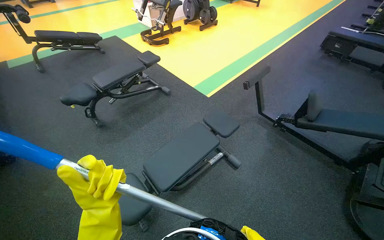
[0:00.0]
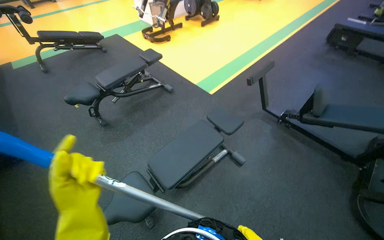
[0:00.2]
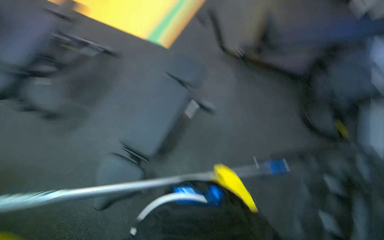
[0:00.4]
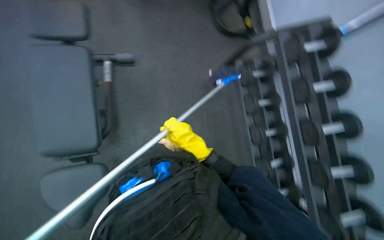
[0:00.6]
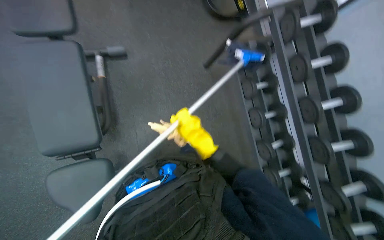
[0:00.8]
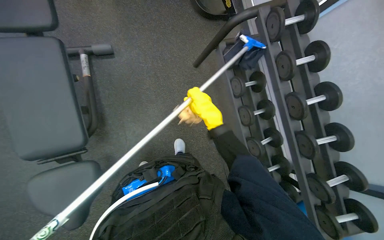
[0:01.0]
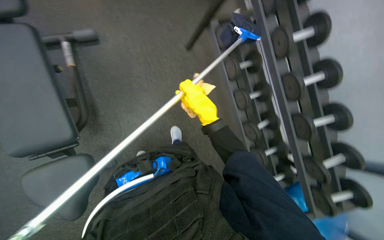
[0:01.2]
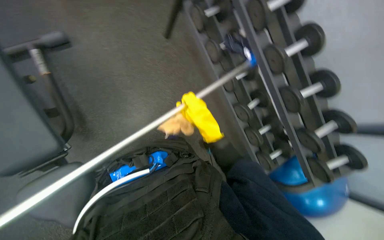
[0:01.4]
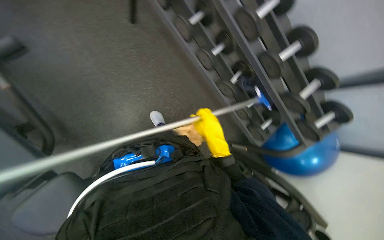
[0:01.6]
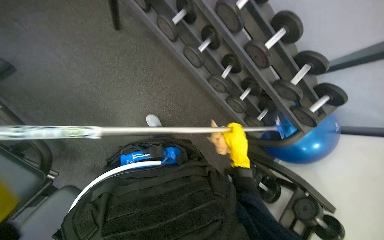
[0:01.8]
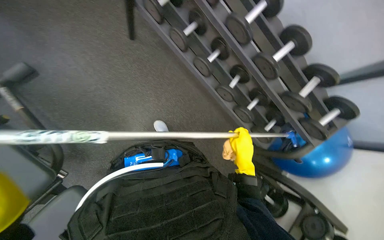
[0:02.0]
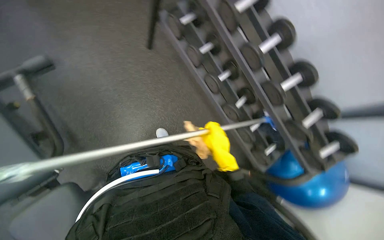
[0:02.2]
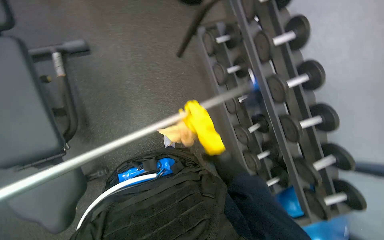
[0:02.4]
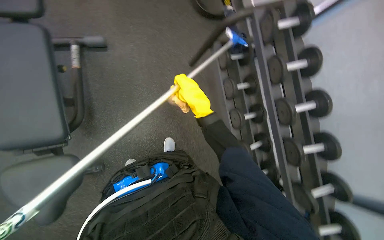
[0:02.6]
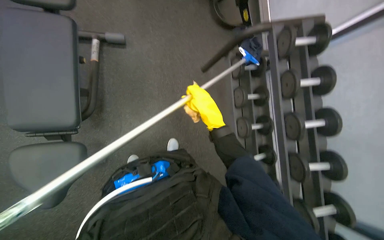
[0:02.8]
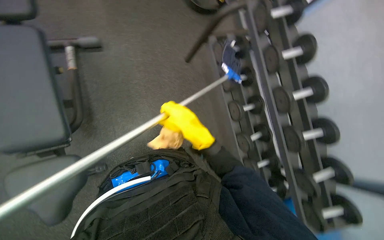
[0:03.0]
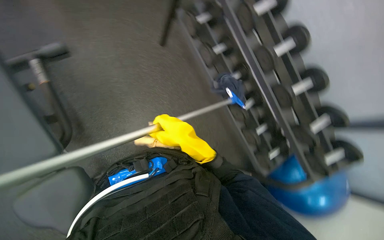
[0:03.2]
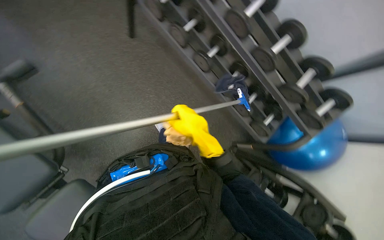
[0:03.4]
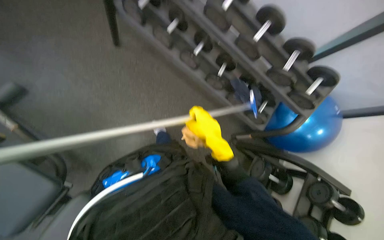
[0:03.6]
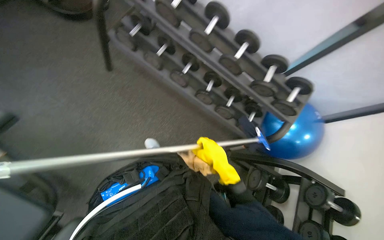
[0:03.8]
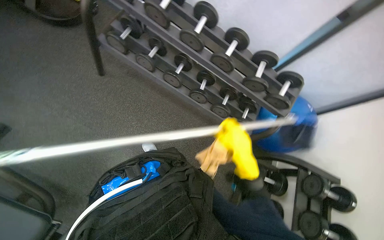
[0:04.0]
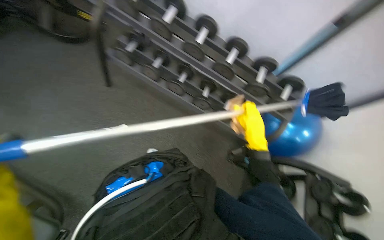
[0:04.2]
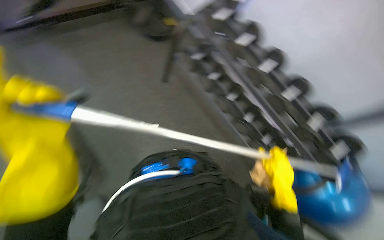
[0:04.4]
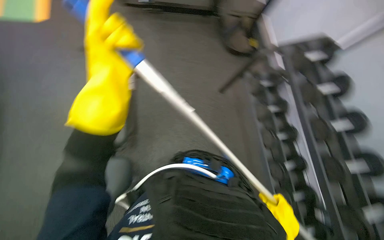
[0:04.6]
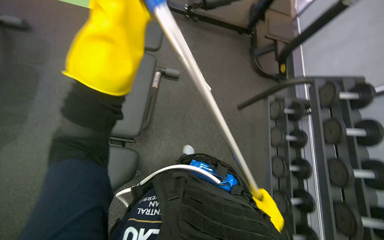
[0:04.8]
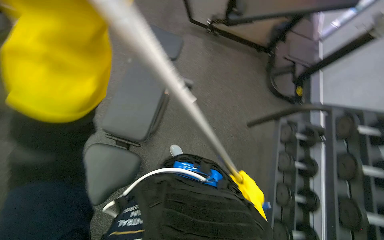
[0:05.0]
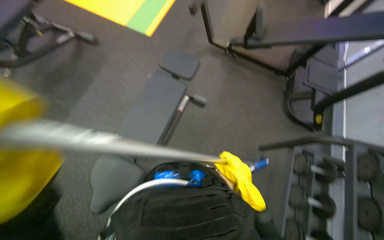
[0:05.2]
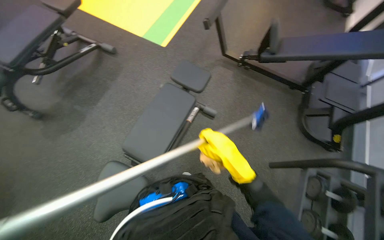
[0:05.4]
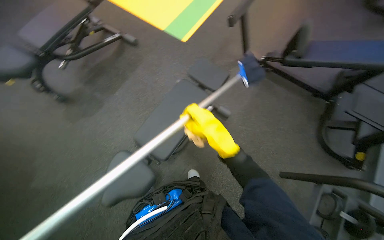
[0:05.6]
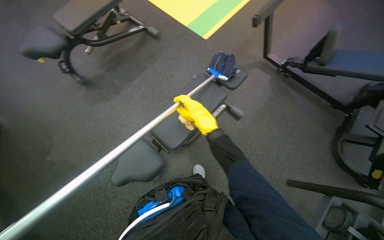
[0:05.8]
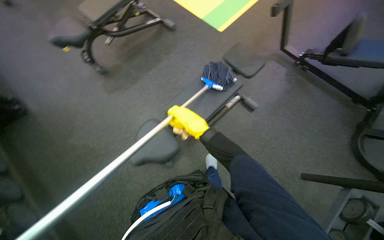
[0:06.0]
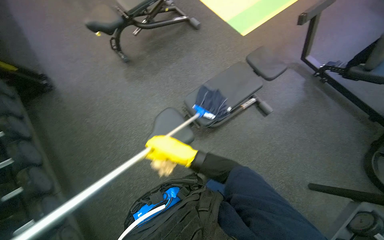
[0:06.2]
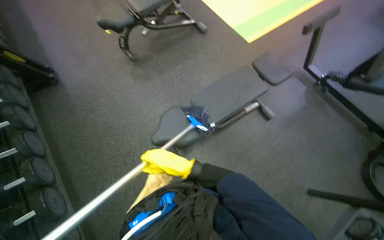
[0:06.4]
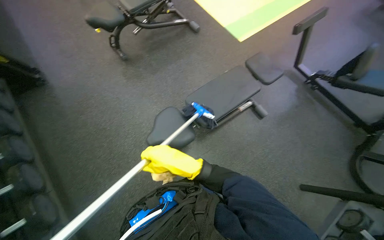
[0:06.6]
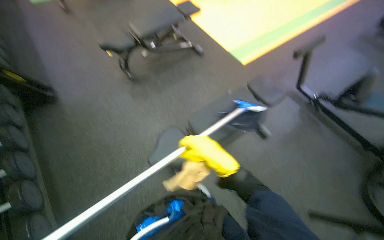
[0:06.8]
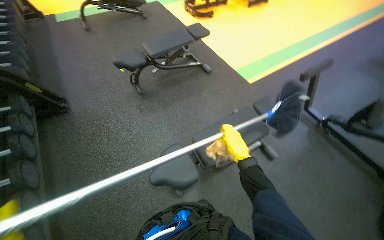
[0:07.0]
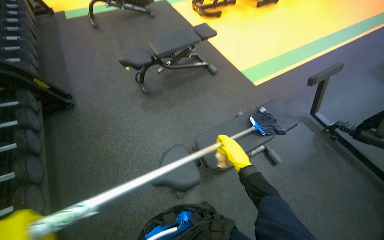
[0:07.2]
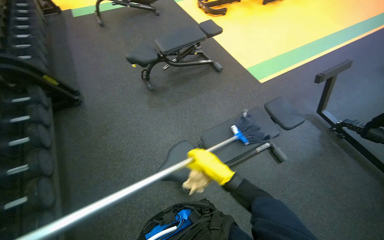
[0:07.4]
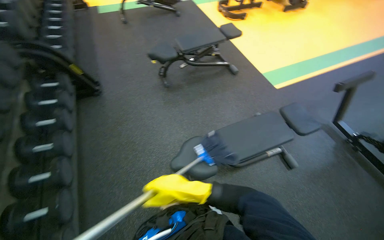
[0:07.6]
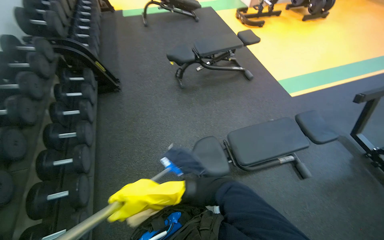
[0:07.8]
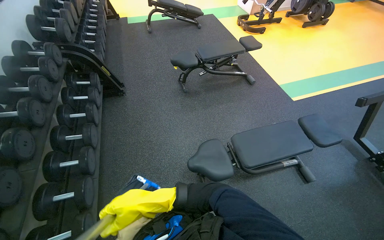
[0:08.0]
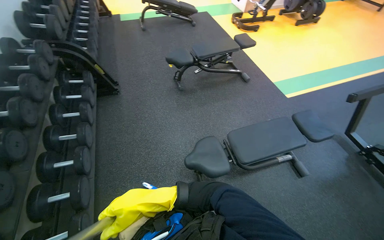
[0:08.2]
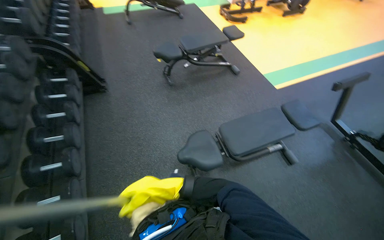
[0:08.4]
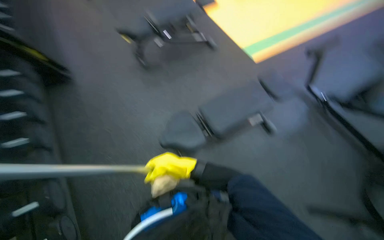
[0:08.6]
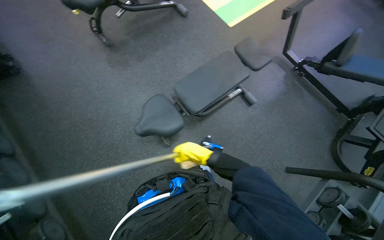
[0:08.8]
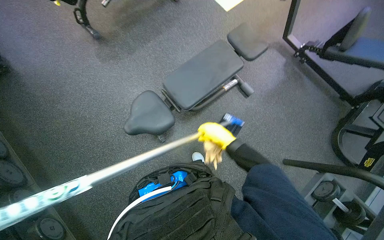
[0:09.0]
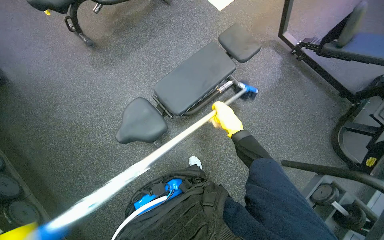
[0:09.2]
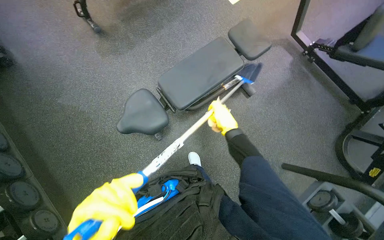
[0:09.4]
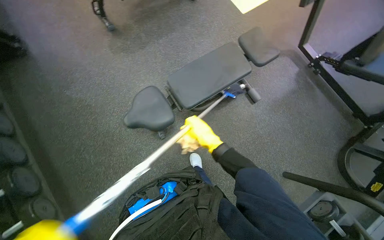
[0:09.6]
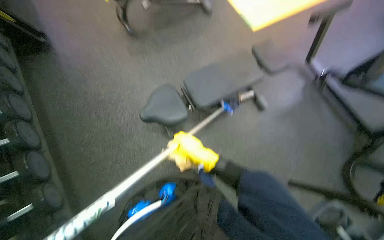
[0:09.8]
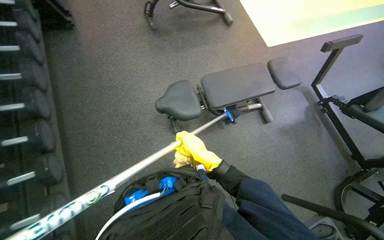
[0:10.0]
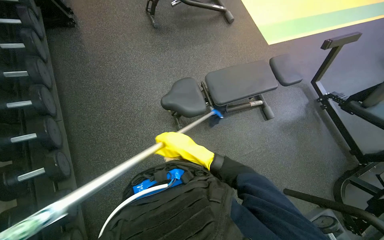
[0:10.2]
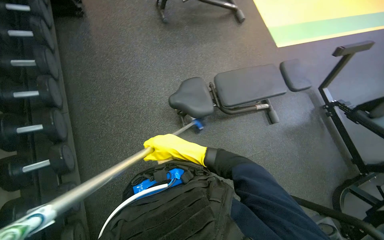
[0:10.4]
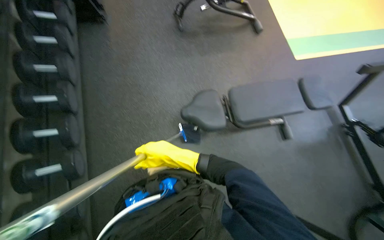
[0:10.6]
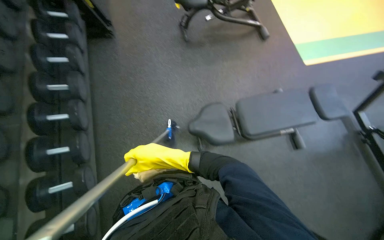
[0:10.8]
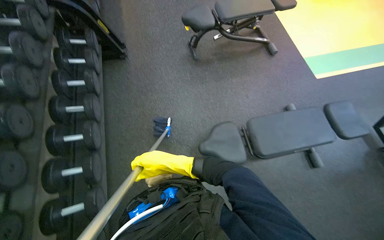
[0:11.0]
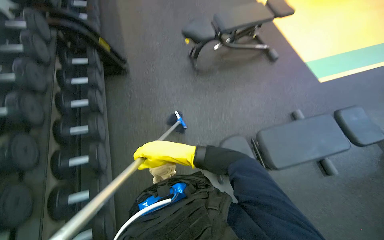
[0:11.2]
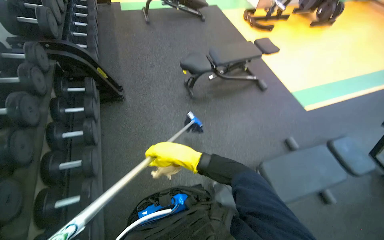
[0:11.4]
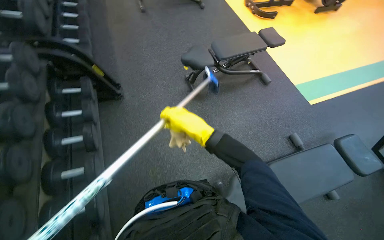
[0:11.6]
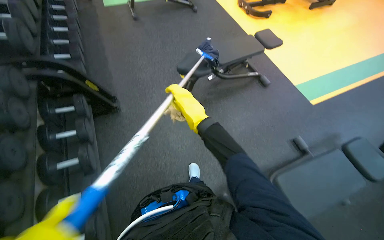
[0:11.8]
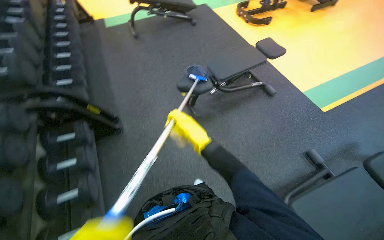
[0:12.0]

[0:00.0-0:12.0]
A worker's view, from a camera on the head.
Job: wiping surfaces.
The whole recording: Cleaning gym equipment with tool. The worker cleans the dumbbell rack and a gym bench using a long-handled cleaning tool.
0.0 to 1.6 s: The wearer looks roughly 85 degrees further to the right. The camera pitches downward, by about 60 degrees.
1.6 to 3.0 s: The wearer looks approximately 15 degrees further upward. The right hand is displaced to the left and nearer to the camera by approximately 20 cm.
3.0 to 4.4 s: The scene turns approximately 30 degrees counterclockwise in the picture.
4.4 to 6.0 s: The wearer looks about 85 degrees further to the left. The wearer looks roughly 15 degrees further upward.
6.0 to 7.6 s: The view tips upward by about 15 degrees. The right hand swings left and right, roughly 25 cm each way, with 2 reversals.
7.6 to 9.0 s: The head rotates about 20 degrees to the right. The view tilts approximately 20 degrees downward.
9.0 to 10.4 s: The right hand is displaced to the left by approximately 35 cm.
10.4 to 12.0 s: The camera travels some 60 cm. The view tips upward by some 20 degrees.

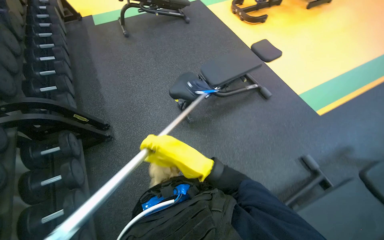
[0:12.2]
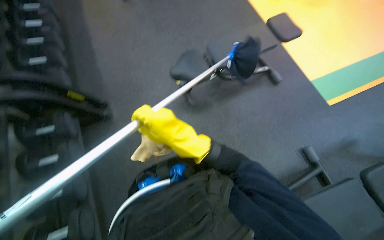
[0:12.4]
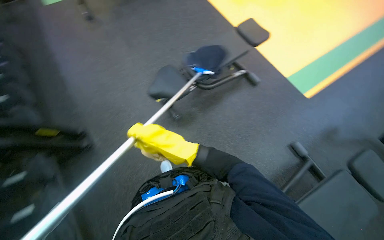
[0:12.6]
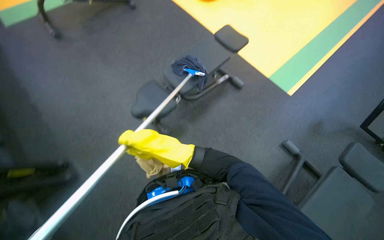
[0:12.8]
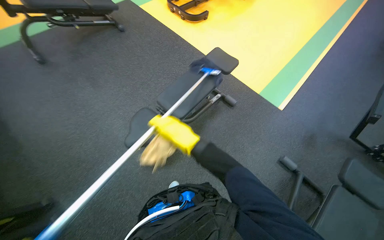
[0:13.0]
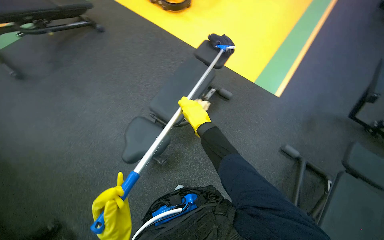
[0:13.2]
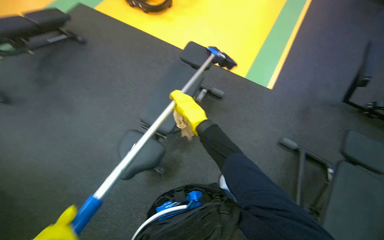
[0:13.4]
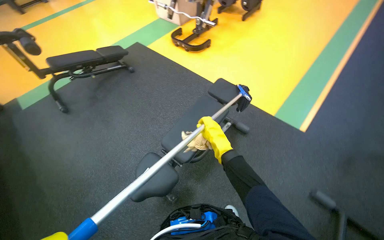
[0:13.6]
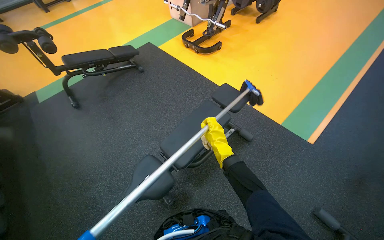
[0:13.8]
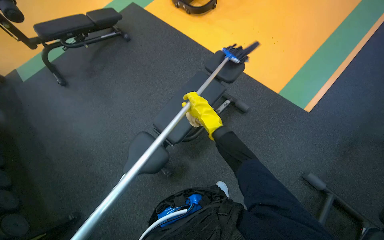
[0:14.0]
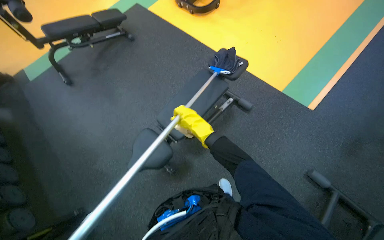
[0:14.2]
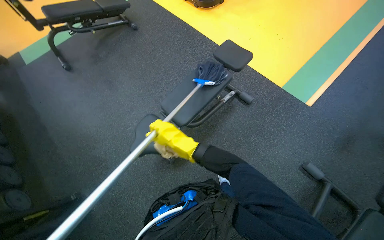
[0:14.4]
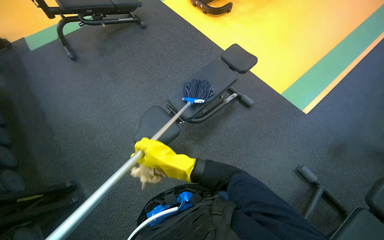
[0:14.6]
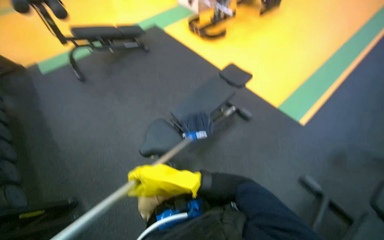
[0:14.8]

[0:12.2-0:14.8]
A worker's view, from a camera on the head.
Job: wiping surfaces.
The whole recording: Cleaning gym equipment with tool. The worker cleans the dumbbell rack and a gym bench using a long-handled cleaning tool.
12.2 to 13.4 s: The head turns to the right by roughly 30 degrees. The right hand goes roughly 50 cm up the picture and farther from the camera.
13.4 to 14.8 s: The right hand shifts about 35 cm down the picture and to the left.

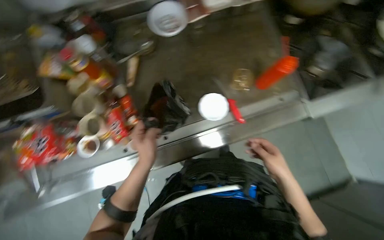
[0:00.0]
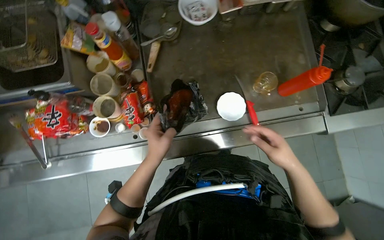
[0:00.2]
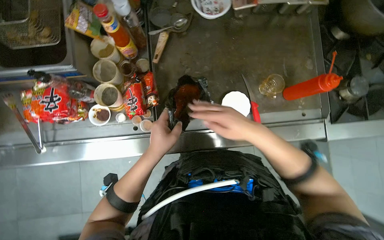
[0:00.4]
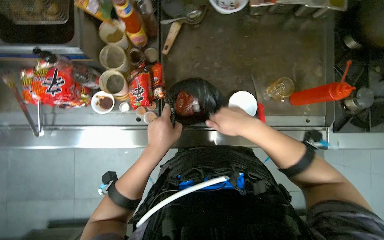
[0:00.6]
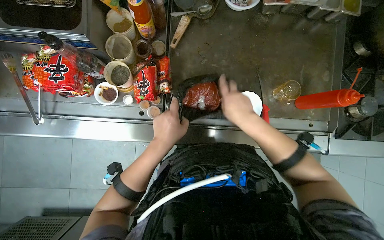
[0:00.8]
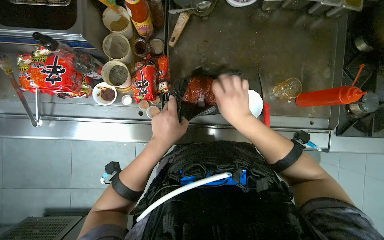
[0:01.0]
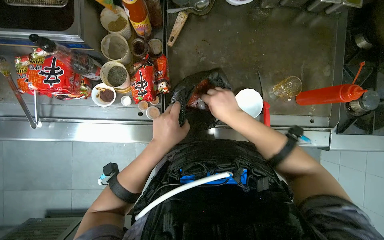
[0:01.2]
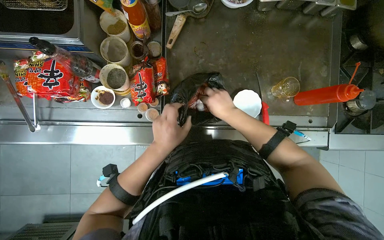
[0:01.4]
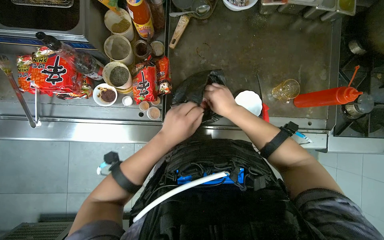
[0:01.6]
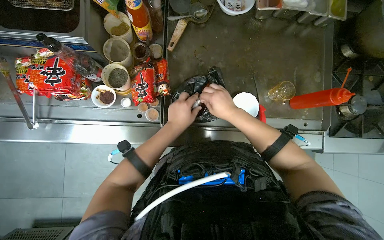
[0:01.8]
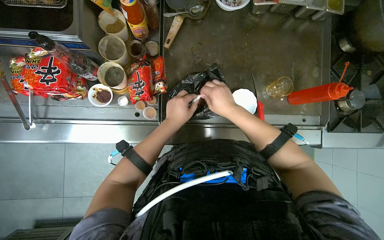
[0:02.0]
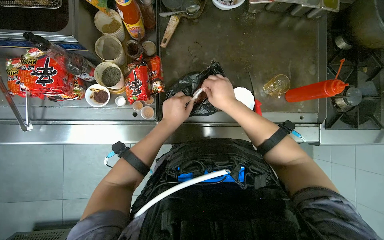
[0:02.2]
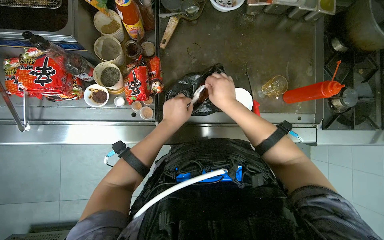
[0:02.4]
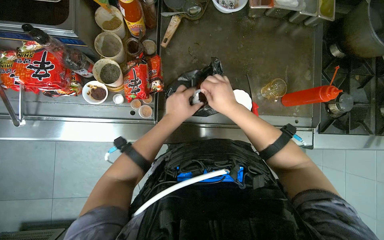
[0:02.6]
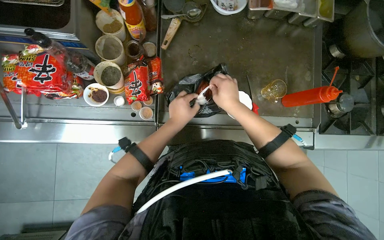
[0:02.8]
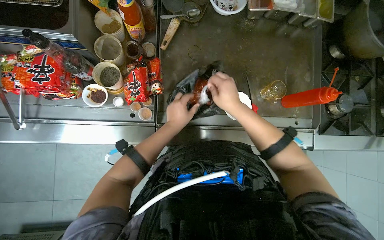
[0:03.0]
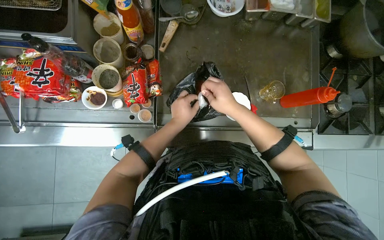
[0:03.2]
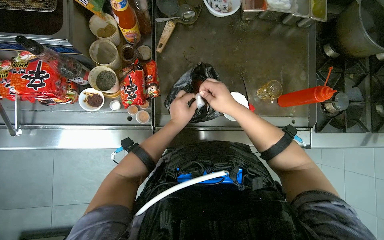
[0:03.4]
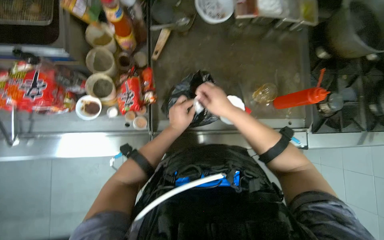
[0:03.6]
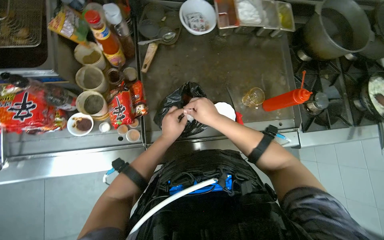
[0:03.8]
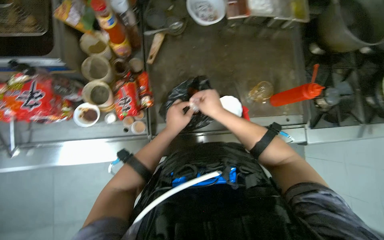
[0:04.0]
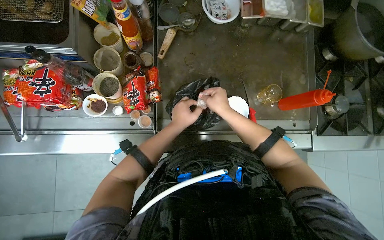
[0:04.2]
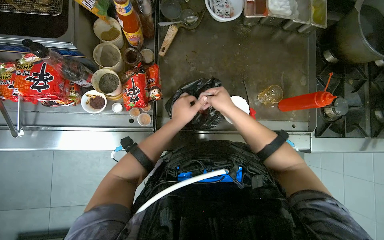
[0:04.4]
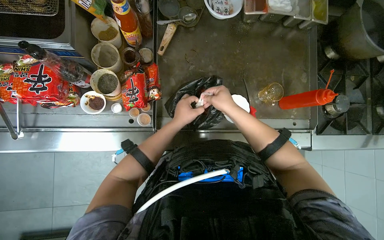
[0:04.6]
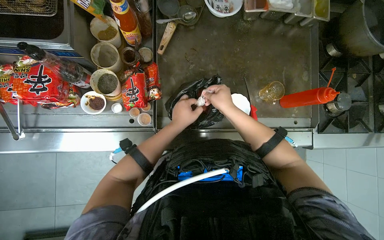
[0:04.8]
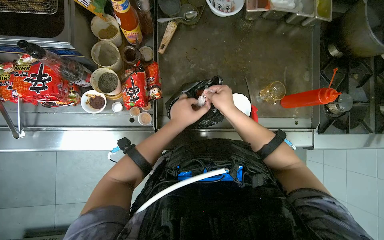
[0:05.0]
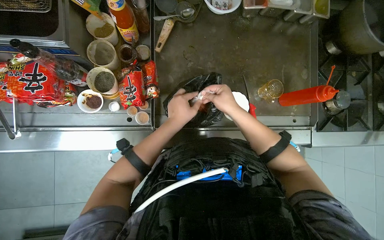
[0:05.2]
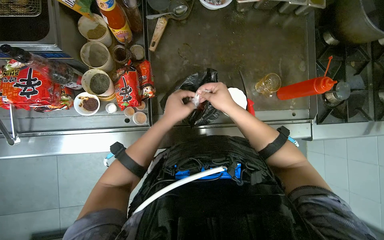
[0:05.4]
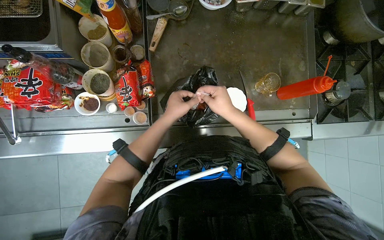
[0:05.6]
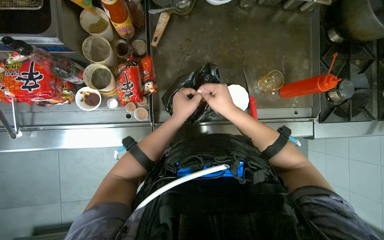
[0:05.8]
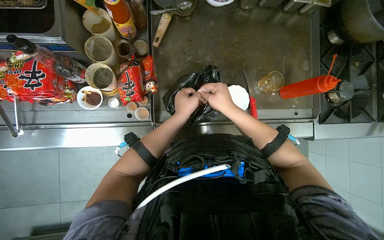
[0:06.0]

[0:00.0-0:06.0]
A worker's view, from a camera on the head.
Job: preparing food.
The whole recording: Transferring red paste into container. The worker unpacks a bag of red paste and transfers it into a metal container.
0.0 to 1.6 s: The right hand is displaced up the picture and to the left by about 35 cm.
1.6 to 3.0 s: The hands are busy where they are.
3.0 to 6.0 s: The hands stay close to where they were, moving slightly.
